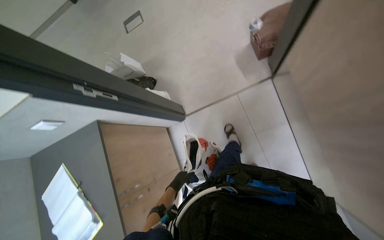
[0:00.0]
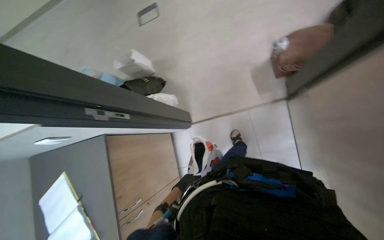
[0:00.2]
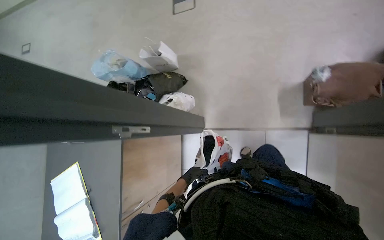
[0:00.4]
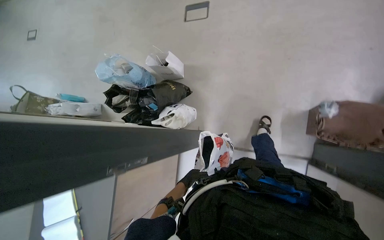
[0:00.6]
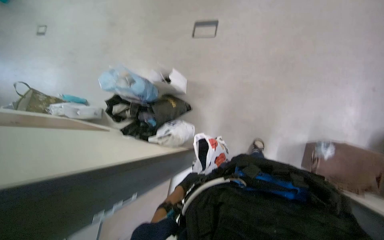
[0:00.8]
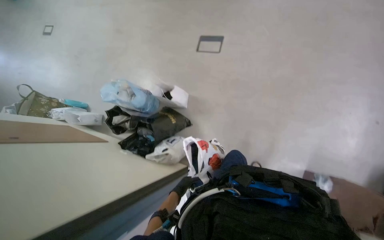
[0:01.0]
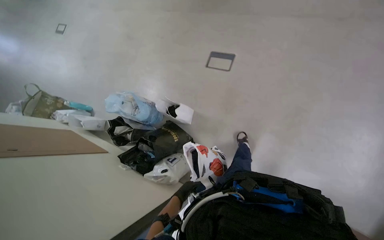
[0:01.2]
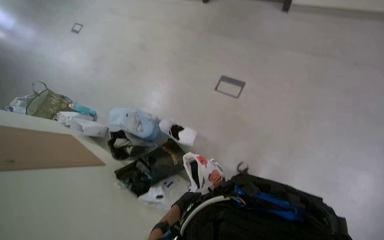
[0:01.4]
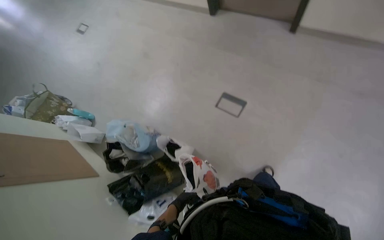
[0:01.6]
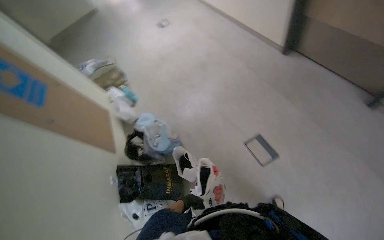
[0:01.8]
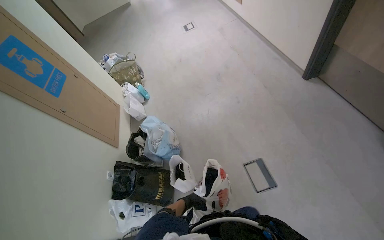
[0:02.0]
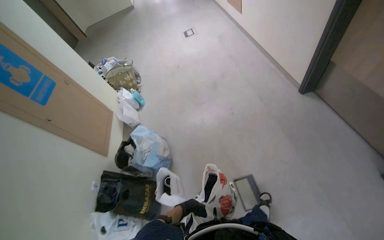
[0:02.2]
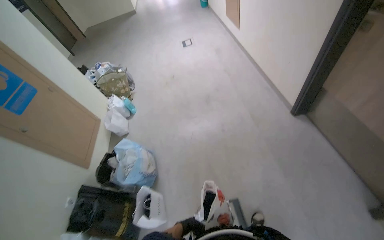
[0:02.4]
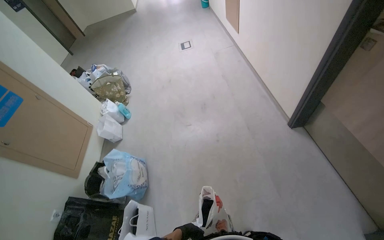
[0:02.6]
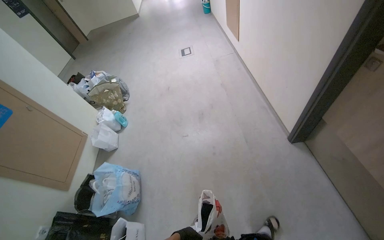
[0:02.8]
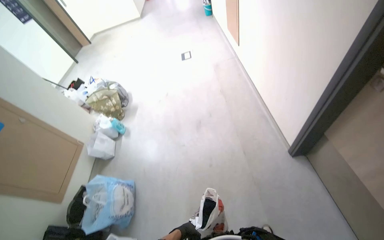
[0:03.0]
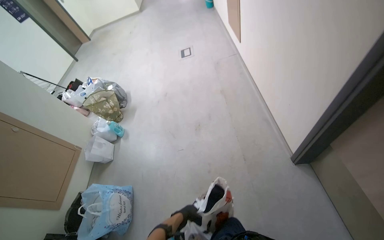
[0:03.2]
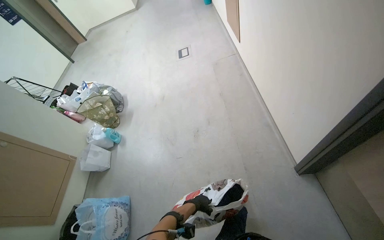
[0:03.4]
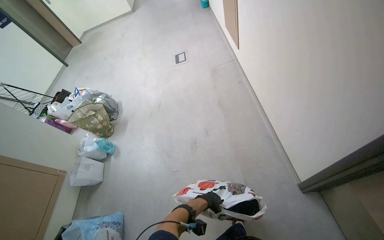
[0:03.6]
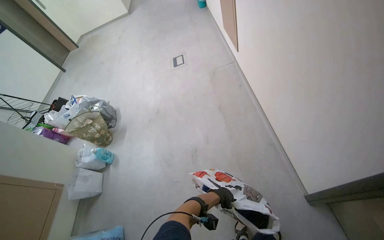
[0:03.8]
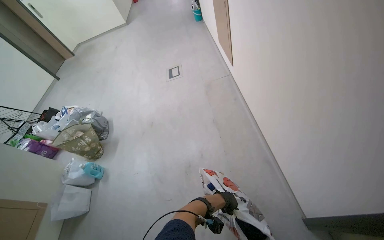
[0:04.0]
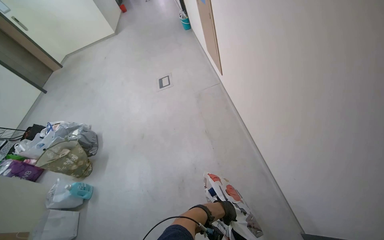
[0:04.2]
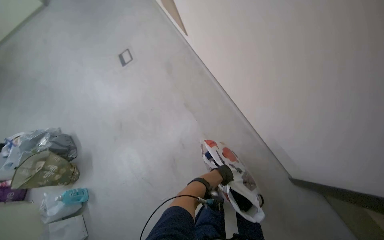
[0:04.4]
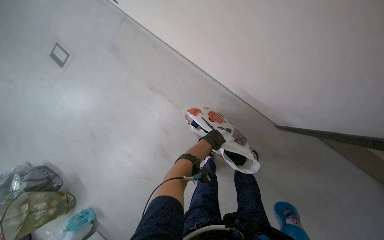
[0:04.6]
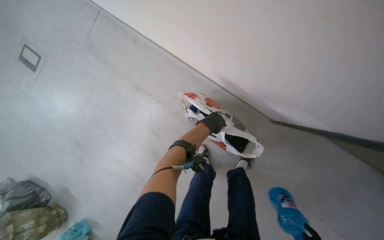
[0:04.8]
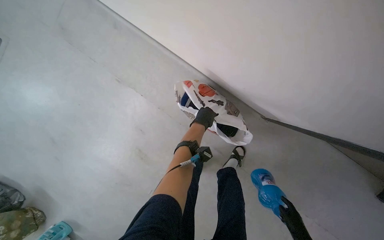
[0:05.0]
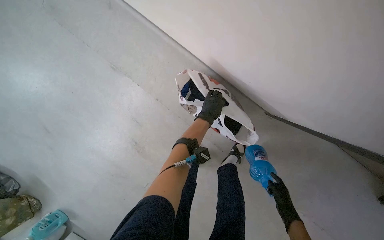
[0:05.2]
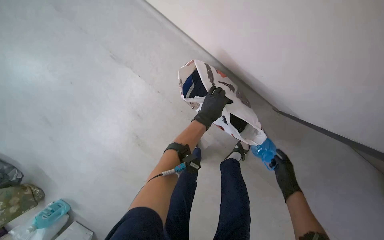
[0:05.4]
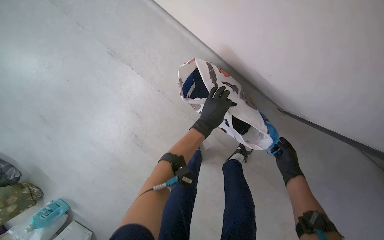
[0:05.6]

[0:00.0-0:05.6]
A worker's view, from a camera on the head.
Job: managing laundry.
The whole recording: Packing laundry into bags. The worker packs folded laundry and other items into bags.
0:00.0 to 0:01.4: The head travels roughly 1 m. The scene rotates clockwise by roughly 45 degrees.
0:01.4 to 0:02.8: The camera is carried about 1 m. The head rotates roughly 50 degrees to the left.
0:02.8 to 0:04.2: The camera travels about 90 cm.
0:04.2 to 0:05.6: The camera is carried some 40 cm. The wearer looks approximately 45 degrees further to the right. The wearer looks roughly 35 degrees further downward.

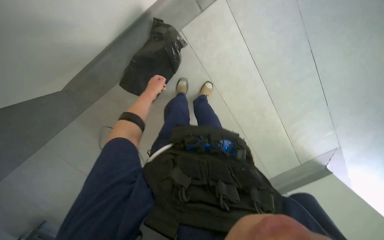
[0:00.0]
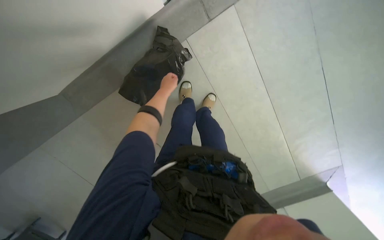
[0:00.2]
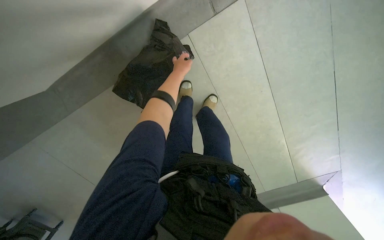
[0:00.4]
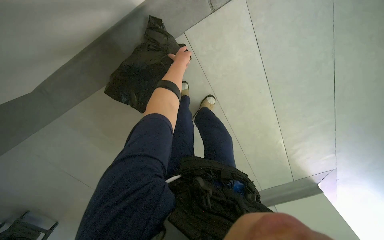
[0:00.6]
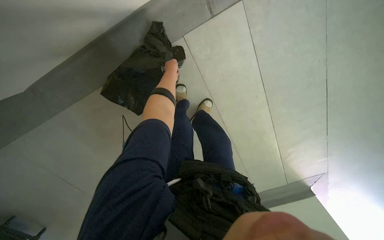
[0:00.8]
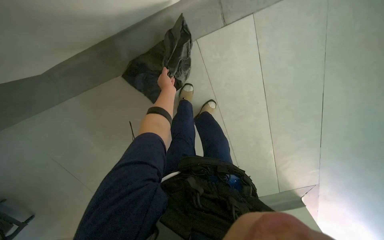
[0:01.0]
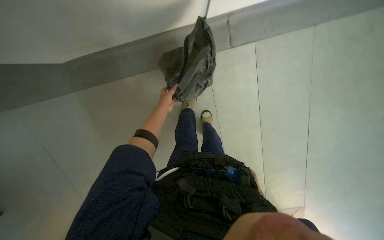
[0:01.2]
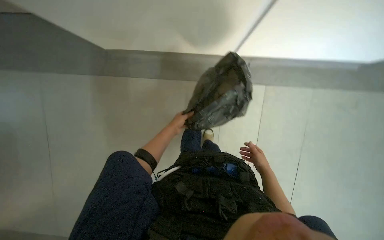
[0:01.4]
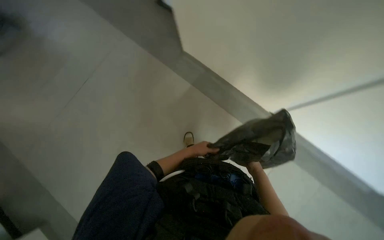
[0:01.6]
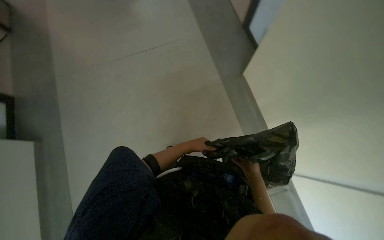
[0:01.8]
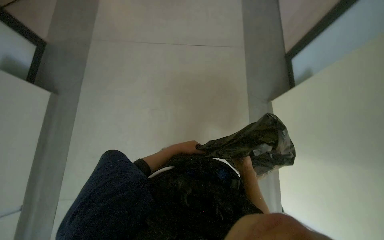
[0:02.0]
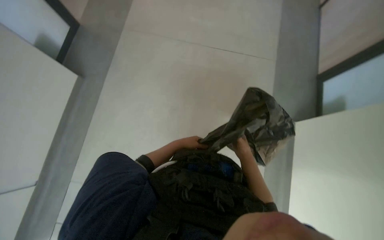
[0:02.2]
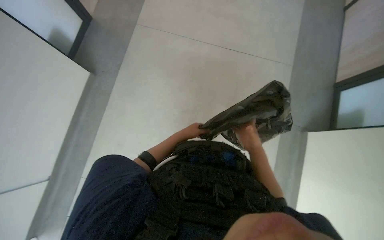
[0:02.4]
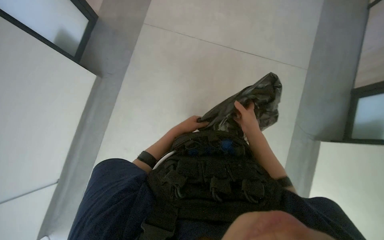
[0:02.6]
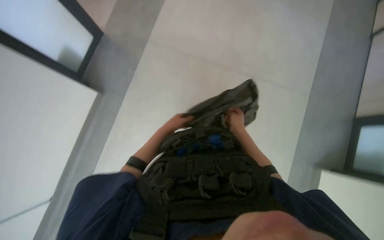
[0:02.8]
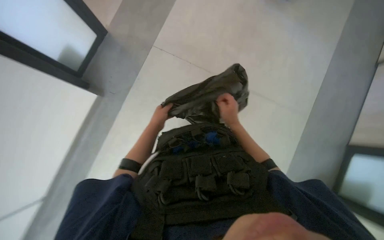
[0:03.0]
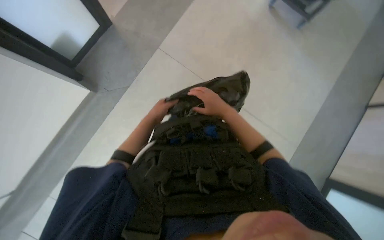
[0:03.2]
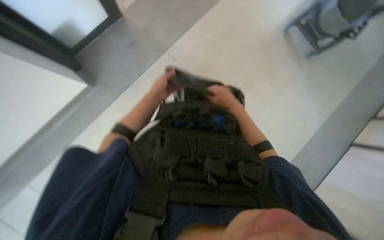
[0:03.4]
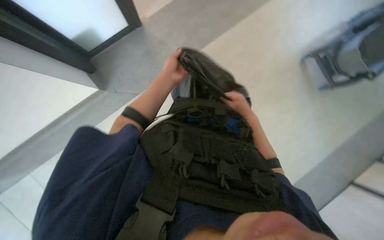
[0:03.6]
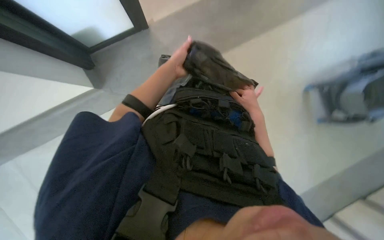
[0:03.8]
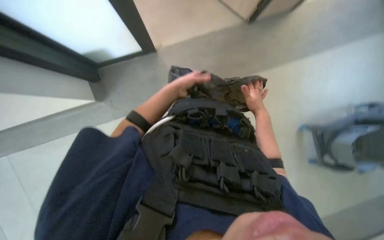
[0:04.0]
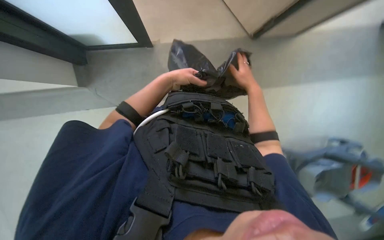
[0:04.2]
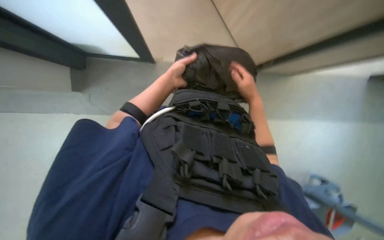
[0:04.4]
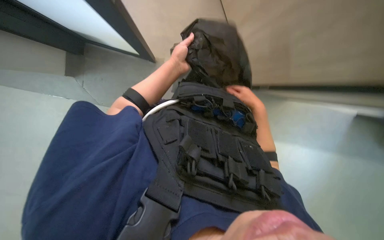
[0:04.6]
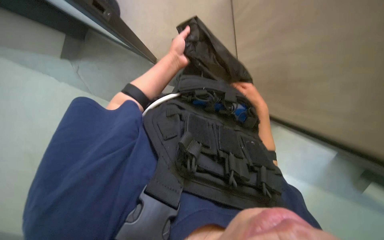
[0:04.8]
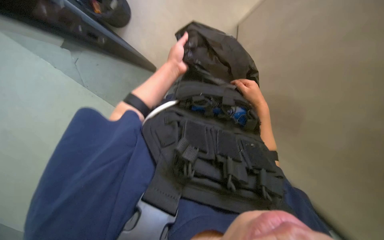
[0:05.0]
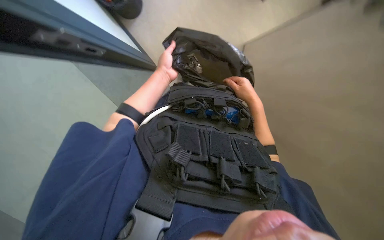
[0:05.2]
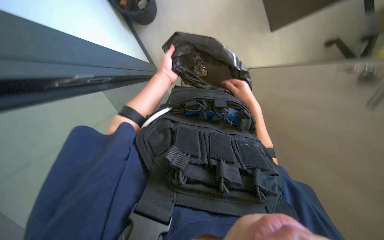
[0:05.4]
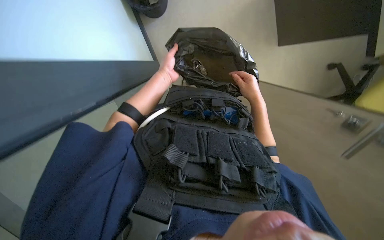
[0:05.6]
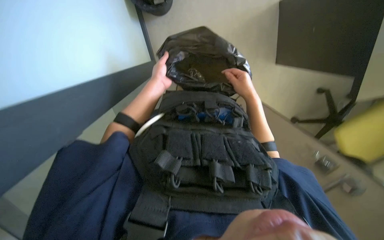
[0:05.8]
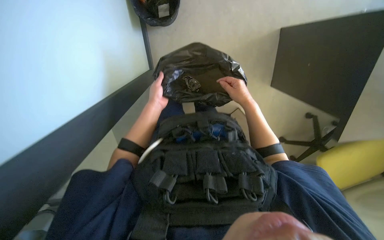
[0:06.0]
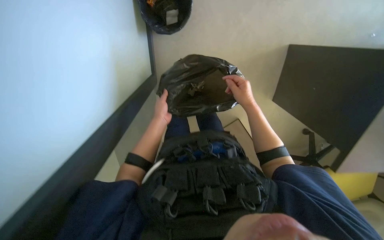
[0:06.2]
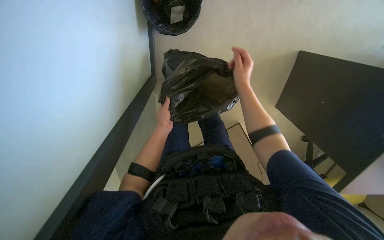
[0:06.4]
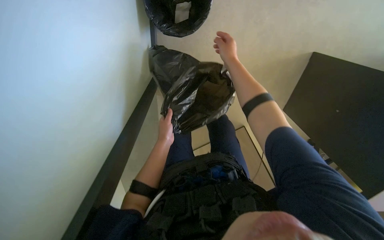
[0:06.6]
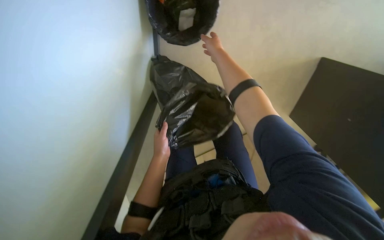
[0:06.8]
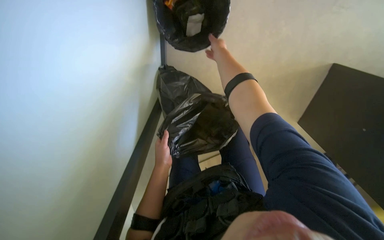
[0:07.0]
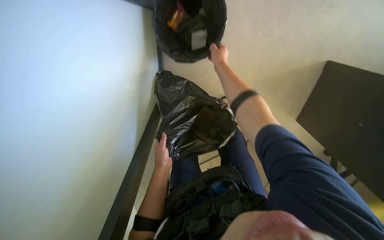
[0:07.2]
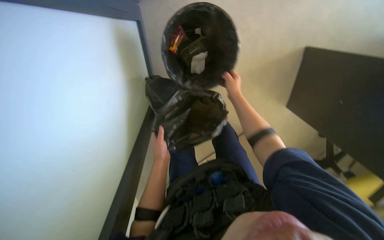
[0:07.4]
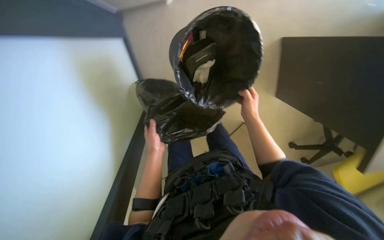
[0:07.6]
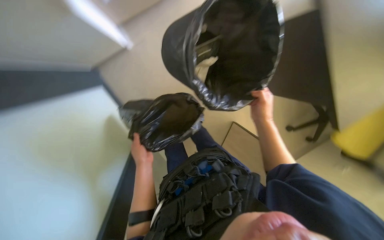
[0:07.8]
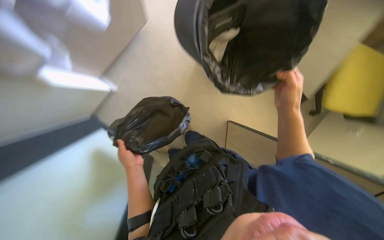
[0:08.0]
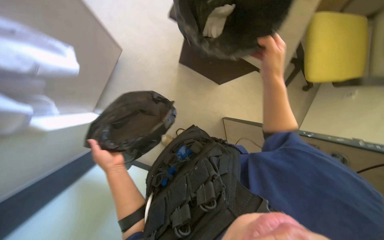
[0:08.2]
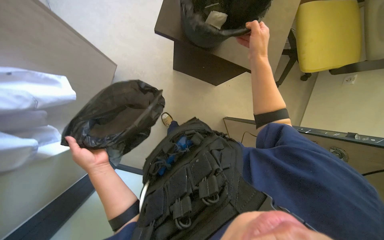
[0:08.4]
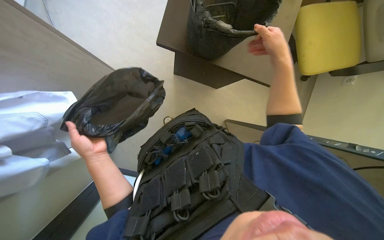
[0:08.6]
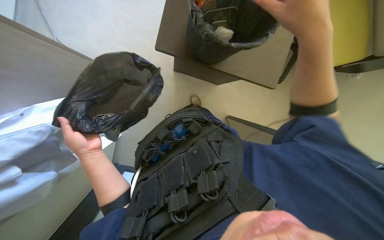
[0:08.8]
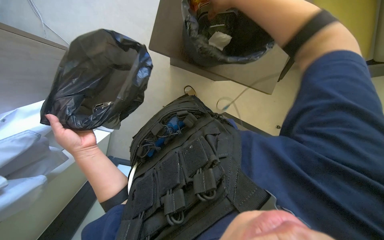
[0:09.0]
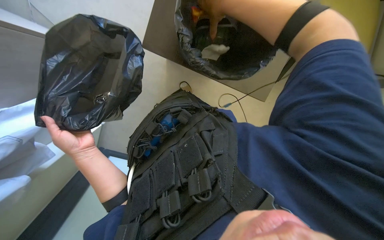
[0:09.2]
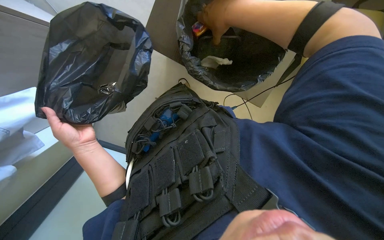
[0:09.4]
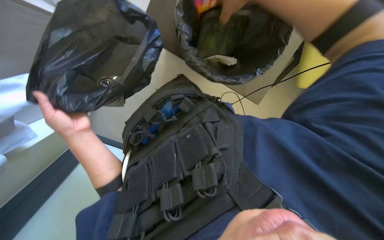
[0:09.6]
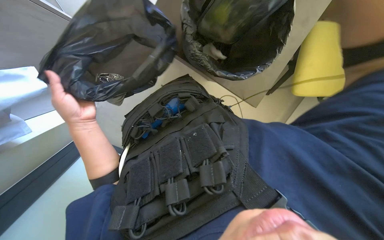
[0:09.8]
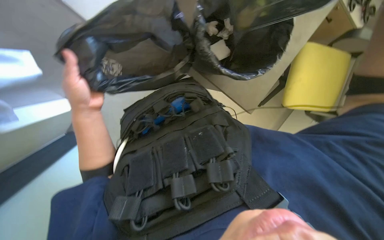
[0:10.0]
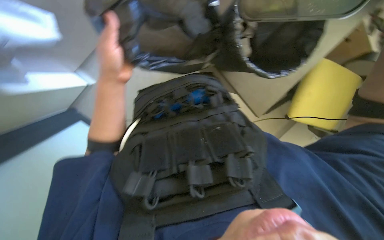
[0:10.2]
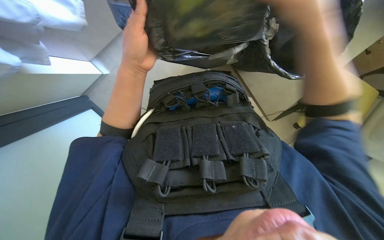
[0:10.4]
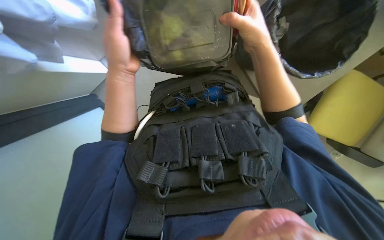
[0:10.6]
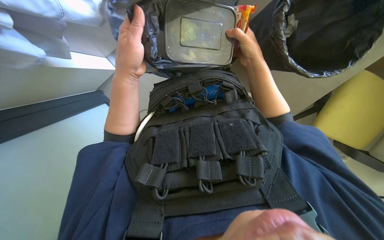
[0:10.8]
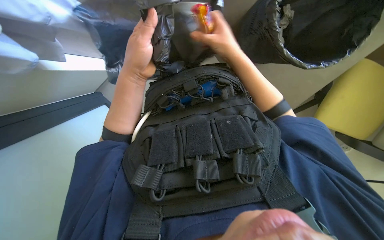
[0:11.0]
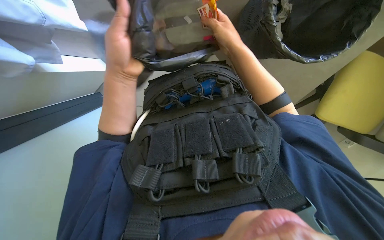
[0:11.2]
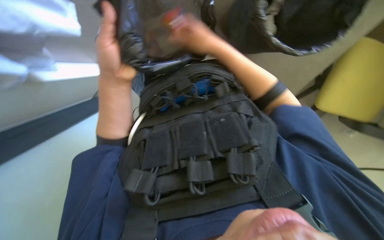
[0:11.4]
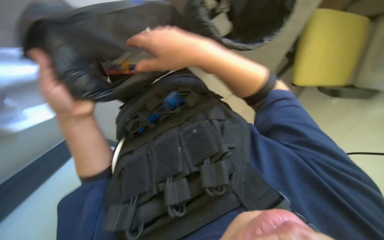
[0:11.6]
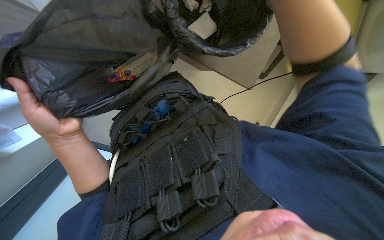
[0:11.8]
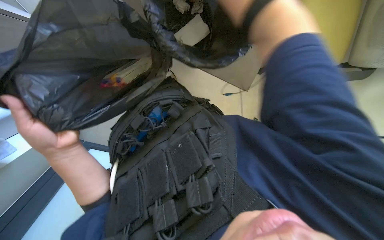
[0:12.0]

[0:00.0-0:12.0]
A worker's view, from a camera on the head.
Job: managing trash.
The whole recording: Managing trash bags. The worker removes trash bags from bins, consolidates and ties them, then places them onto a cleaning cart.
0:00.0 to 0:01.6: Everything in view rotates about 25 degrees clockwise. The left hand shifts some 10 cm down the picture.
0:01.6 to 0:03.0: The right hand goes some 10 cm up the picture.
0:03.0 to 0:04.4: The scene turns approximately 25 degrees clockwise in the picture.
0:04.4 to 0:06.0: The right hand moves farther from the camera, about 10 cm.
0:06.0 to 0:07.6: The right hand moves some 30 cm up the picture and comes back.
0:09.0 to 0:10.4: The scene rotates clockwise by about 30 degrees.
0:10.4 to 0:12.0: Everything in view rotates about 30 degrees counterclockwise.

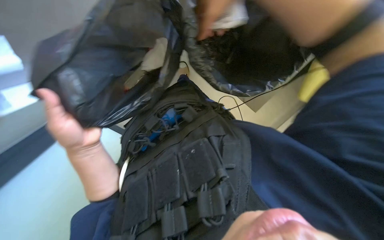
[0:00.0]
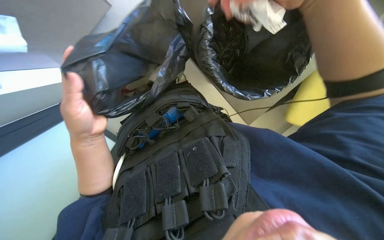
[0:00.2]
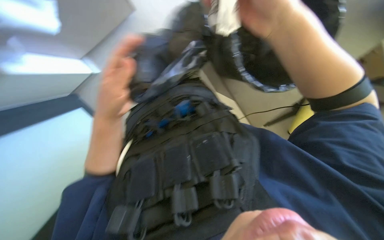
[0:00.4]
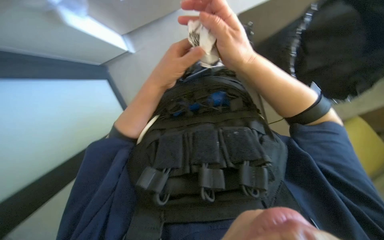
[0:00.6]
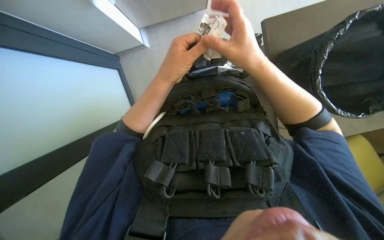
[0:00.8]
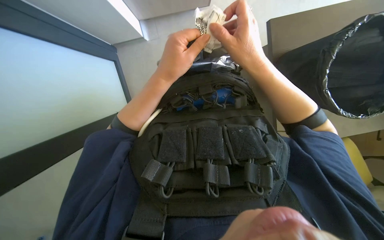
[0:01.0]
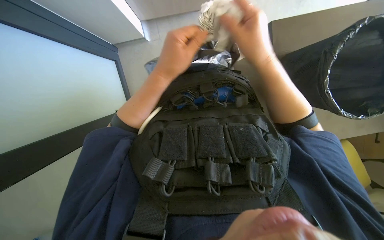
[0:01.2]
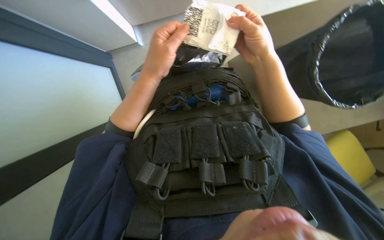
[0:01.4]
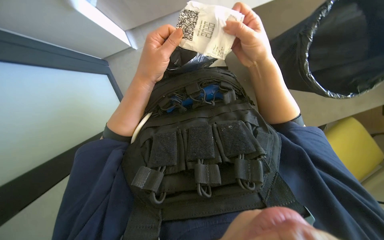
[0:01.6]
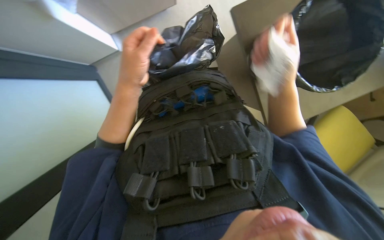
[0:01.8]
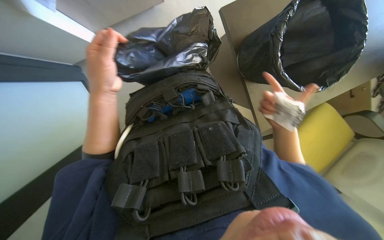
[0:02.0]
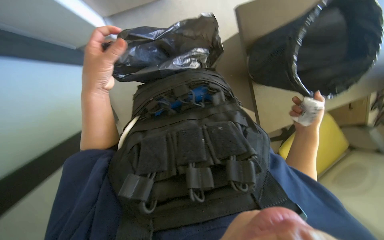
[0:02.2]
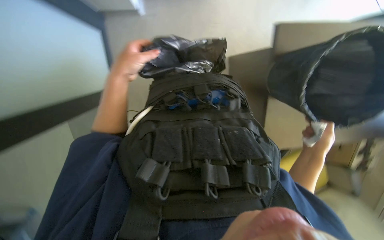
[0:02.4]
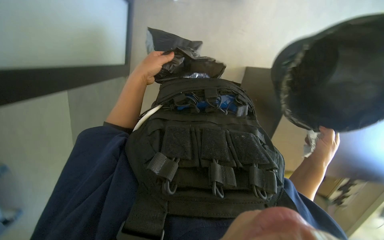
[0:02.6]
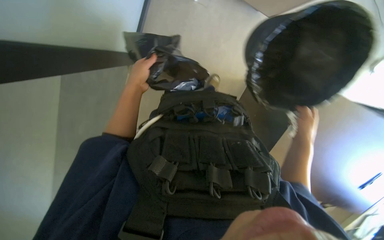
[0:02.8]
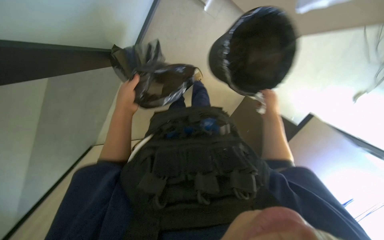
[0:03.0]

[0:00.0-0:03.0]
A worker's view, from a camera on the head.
Job: managing trash.
The whole recording: Managing trash bags. The worker removes trash bags from bins, consolidates and ties them, then places them onto a cleaning cart.
0:00.0 to 0:01.6: Everything in view rotates some 25 degrees clockwise.
0:01.6 to 0:03.0: The view tilts some 15 degrees upward. The left hand goes some 10 cm to the left. The right hand heads farther from the camera and to the right, covering some 25 cm.
